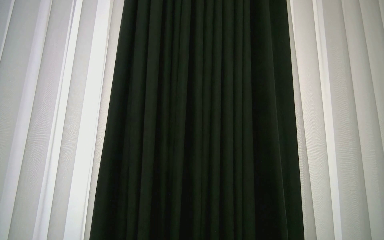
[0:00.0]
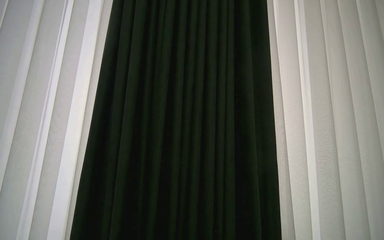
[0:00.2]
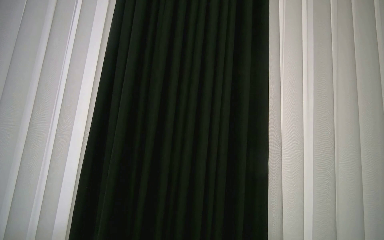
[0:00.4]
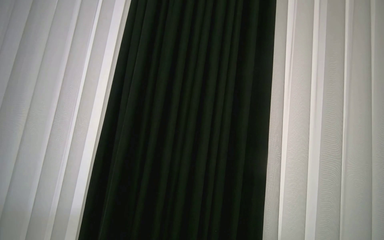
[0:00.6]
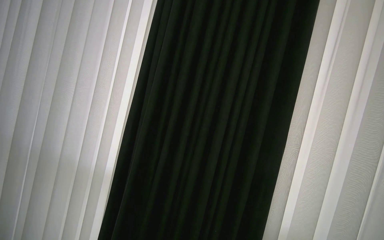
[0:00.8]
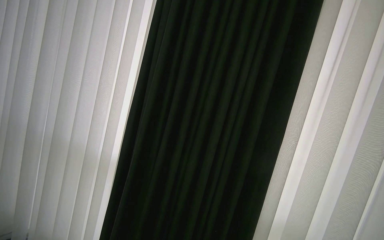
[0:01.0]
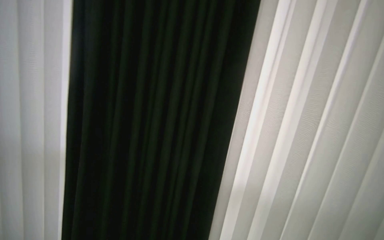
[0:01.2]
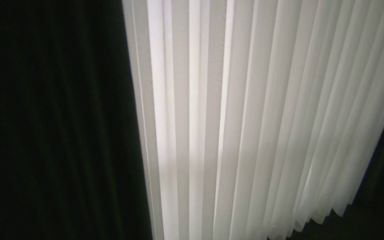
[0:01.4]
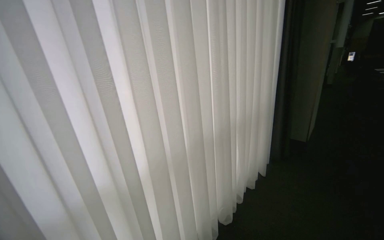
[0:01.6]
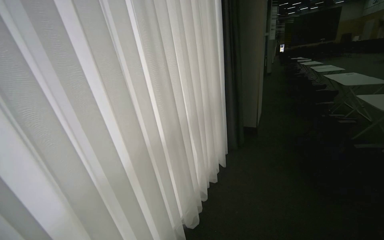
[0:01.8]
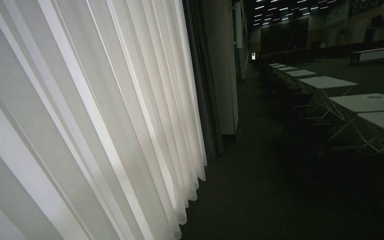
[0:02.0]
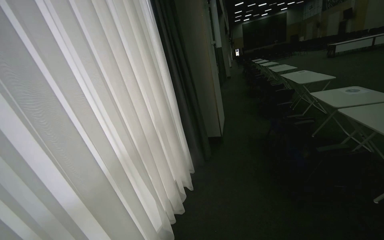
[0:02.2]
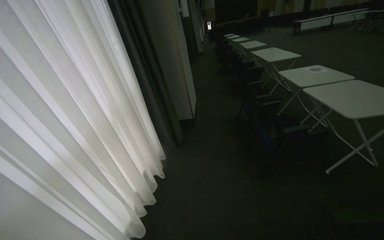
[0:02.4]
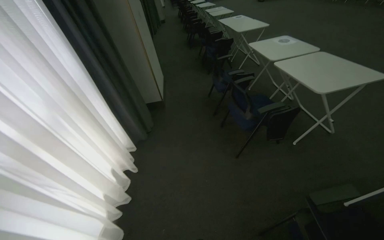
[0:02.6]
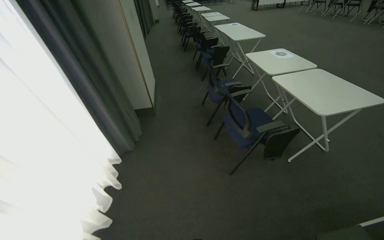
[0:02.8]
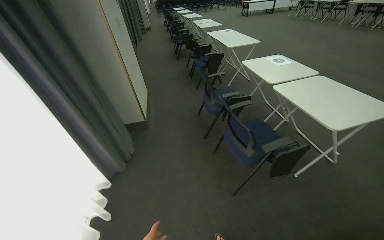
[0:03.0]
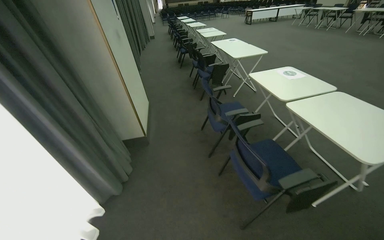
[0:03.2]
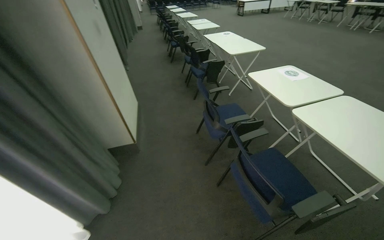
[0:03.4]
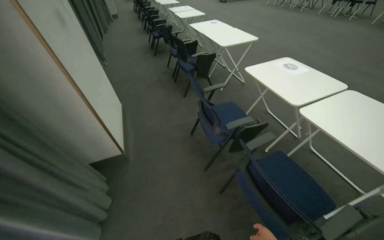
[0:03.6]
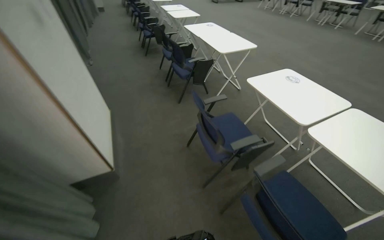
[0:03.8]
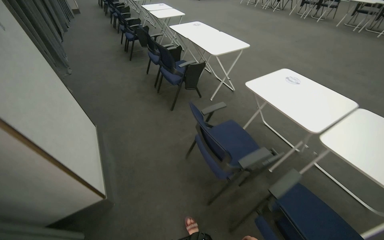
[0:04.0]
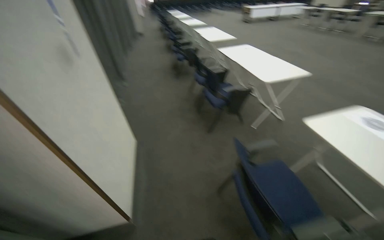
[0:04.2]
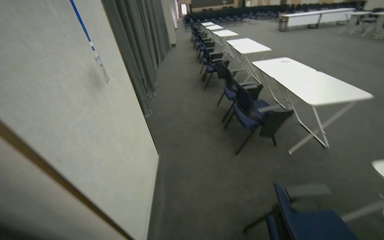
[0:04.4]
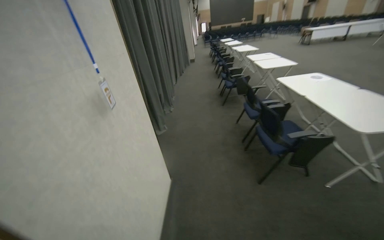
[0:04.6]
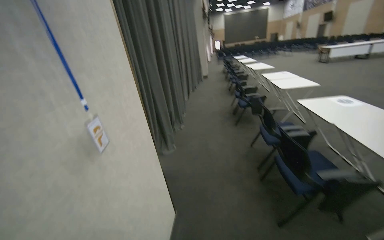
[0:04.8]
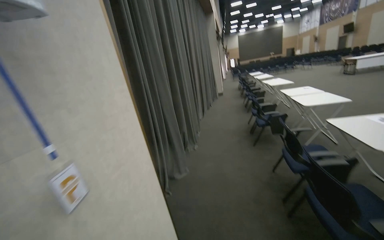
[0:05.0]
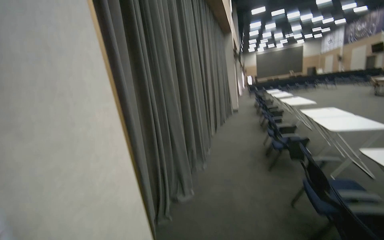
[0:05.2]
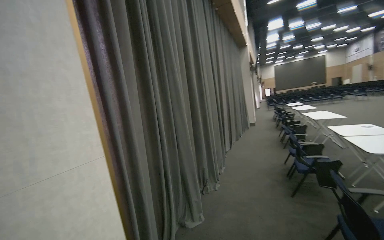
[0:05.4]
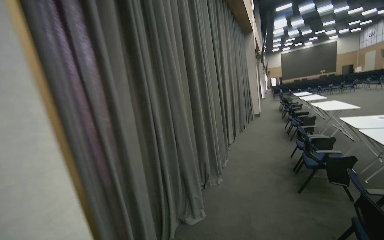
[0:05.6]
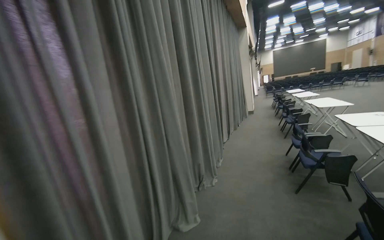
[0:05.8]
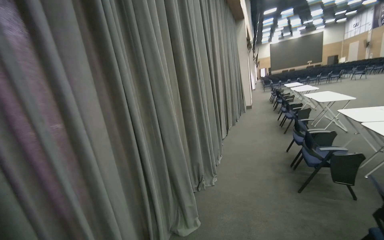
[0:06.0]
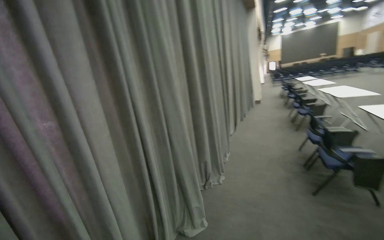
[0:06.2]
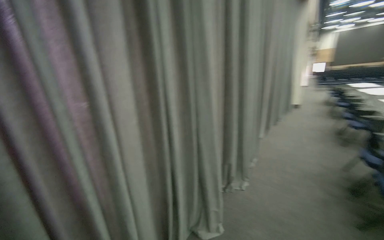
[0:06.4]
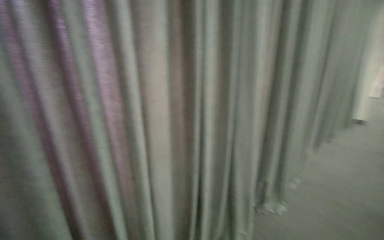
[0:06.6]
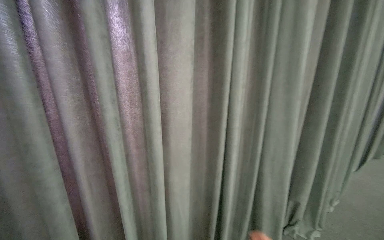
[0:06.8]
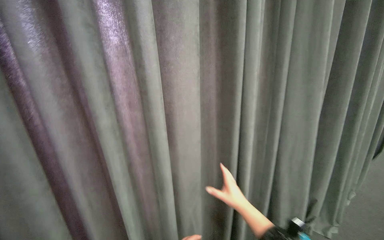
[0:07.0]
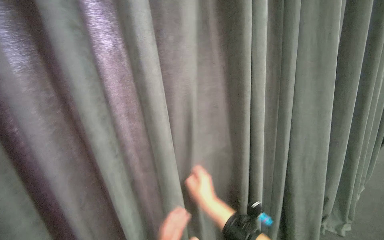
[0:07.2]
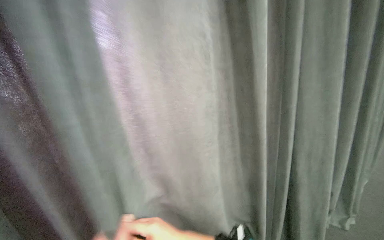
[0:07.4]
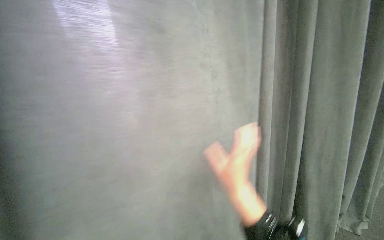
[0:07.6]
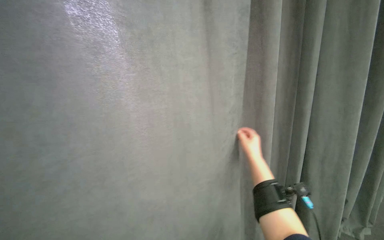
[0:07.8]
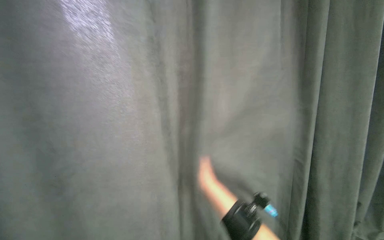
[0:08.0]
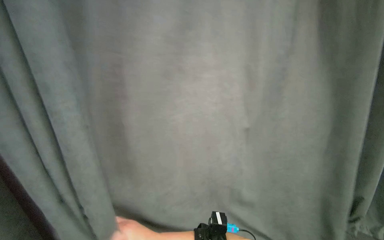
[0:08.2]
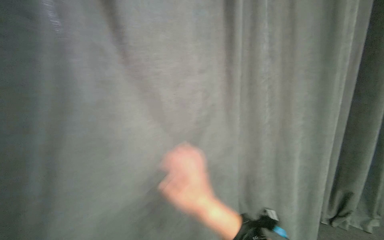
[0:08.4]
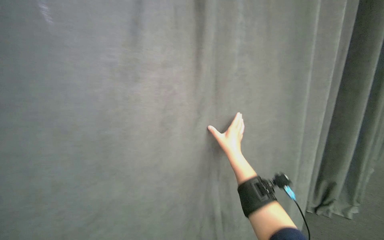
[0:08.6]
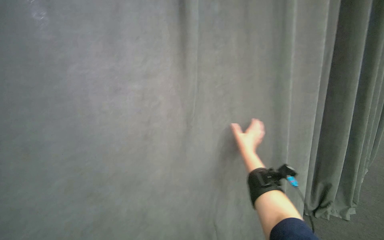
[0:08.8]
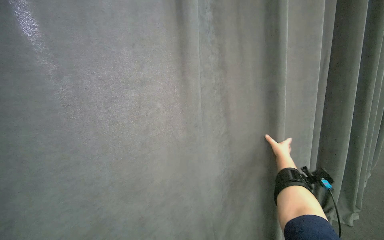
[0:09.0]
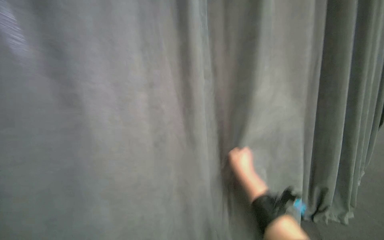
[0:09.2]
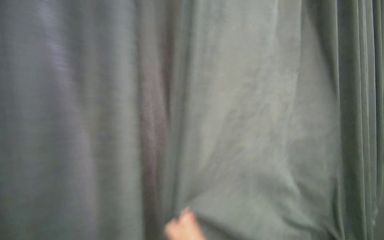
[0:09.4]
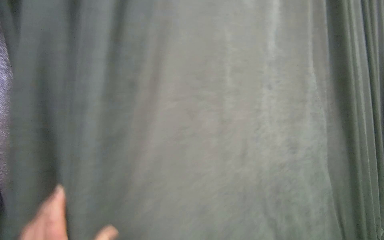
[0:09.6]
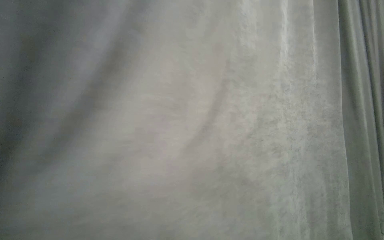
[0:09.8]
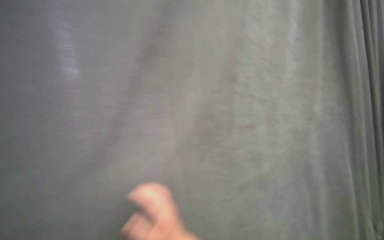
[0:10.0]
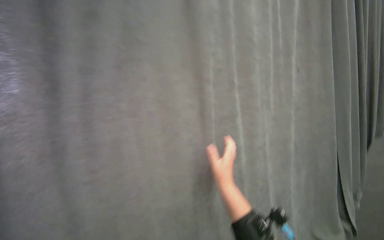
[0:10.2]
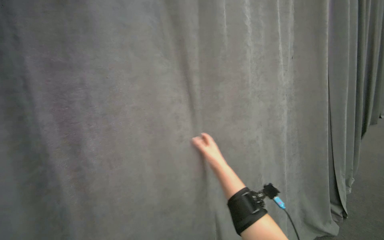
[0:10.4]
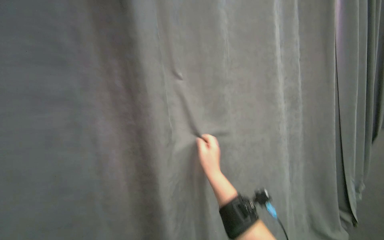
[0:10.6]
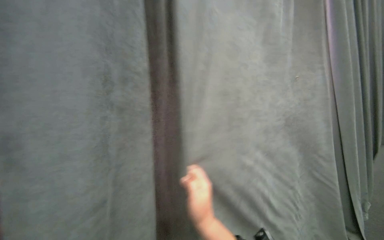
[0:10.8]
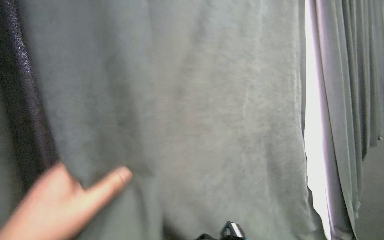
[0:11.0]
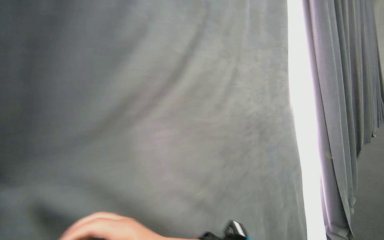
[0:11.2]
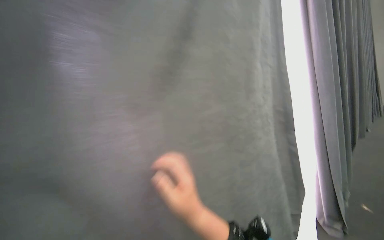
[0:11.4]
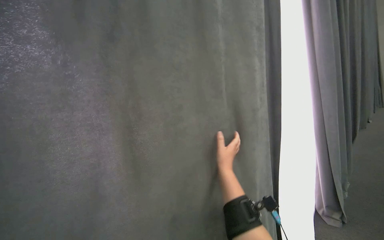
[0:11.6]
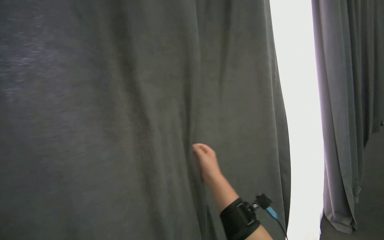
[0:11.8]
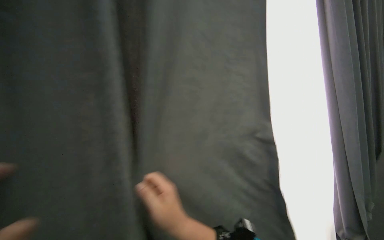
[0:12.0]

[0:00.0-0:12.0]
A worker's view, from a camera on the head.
Job: organizing items.
The whole recording: Pulling room curtains. The worker pulls and adjusts the grey and white curtains across the window.
0:00.0 to 0:01.6: The head rotates some 15 degrees to the right.
0:01.6 to 0:03.0: The wearer moves roughly 1.5 m. The head turns to the right by about 55 degrees. The view tips downward by approximately 10 degrees.
0:03.0 to 0:04.4: The camera is carried roughly 1.5 m.
0:04.4 to 0:06.0: The head travels about 1.5 m. The view swings approximately 25 degrees to the left. The camera pitches upward, by approximately 20 degrees.
0:06.0 to 0:07.6: The camera travels roughly 60 cm. The camera sweeps to the left, by about 35 degrees.

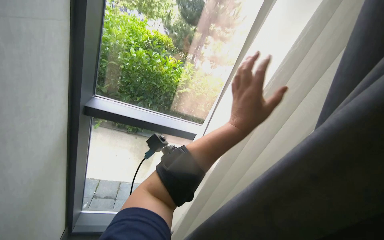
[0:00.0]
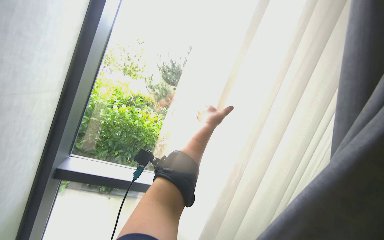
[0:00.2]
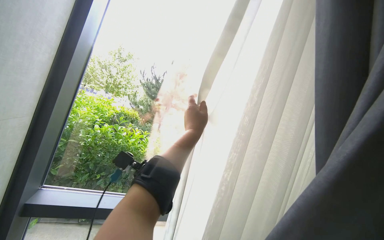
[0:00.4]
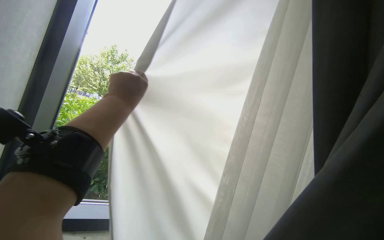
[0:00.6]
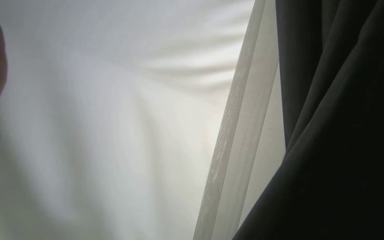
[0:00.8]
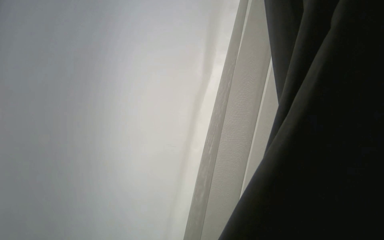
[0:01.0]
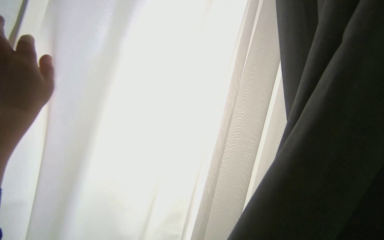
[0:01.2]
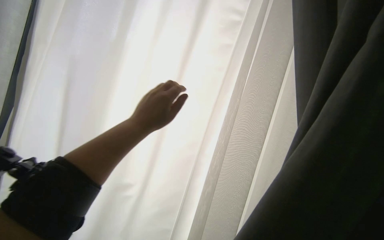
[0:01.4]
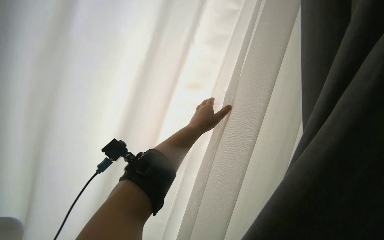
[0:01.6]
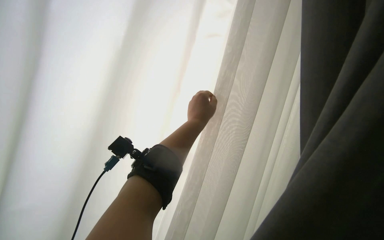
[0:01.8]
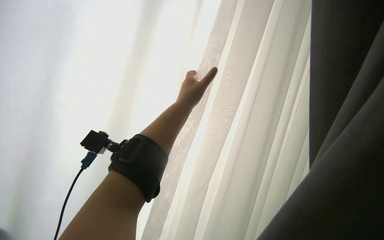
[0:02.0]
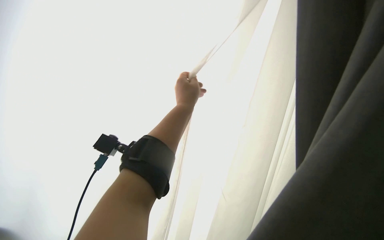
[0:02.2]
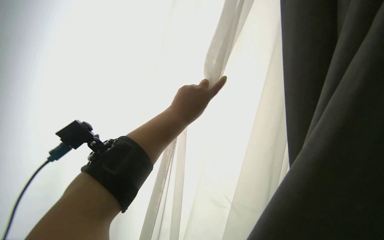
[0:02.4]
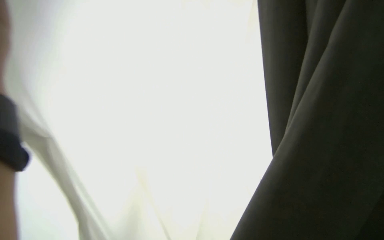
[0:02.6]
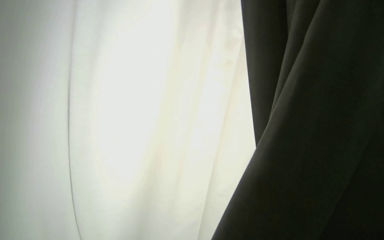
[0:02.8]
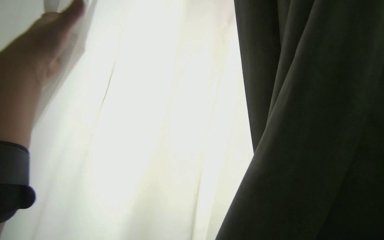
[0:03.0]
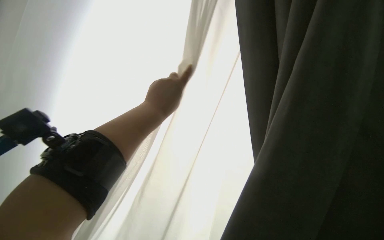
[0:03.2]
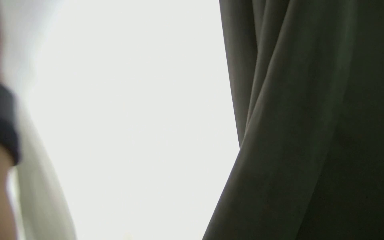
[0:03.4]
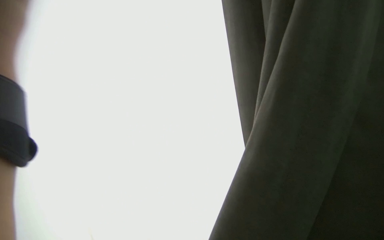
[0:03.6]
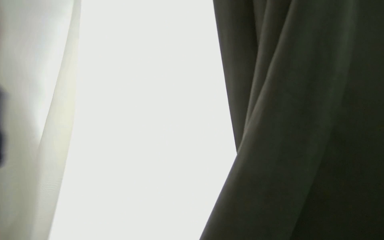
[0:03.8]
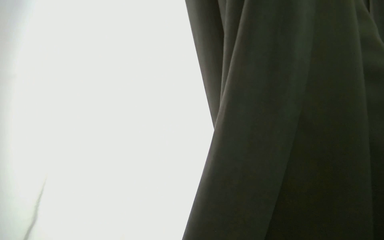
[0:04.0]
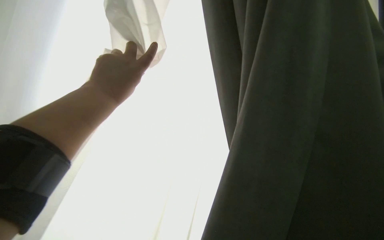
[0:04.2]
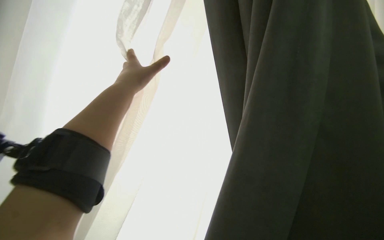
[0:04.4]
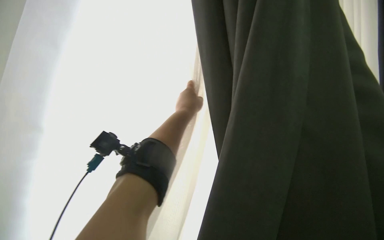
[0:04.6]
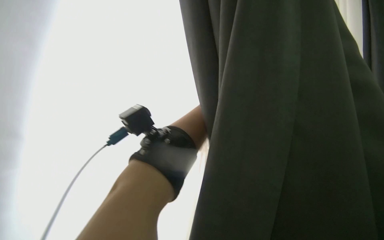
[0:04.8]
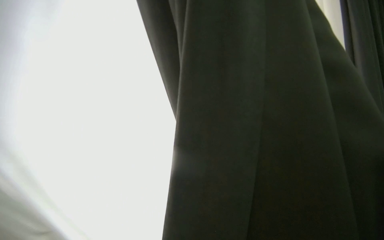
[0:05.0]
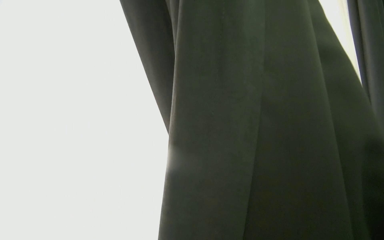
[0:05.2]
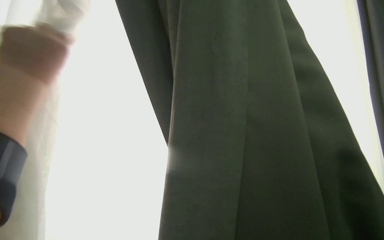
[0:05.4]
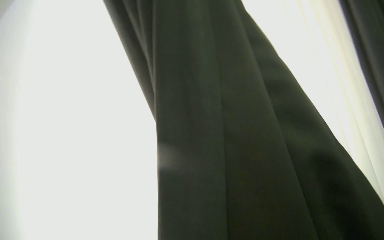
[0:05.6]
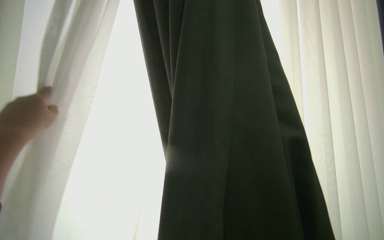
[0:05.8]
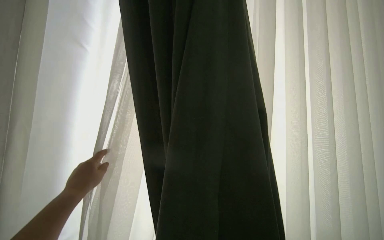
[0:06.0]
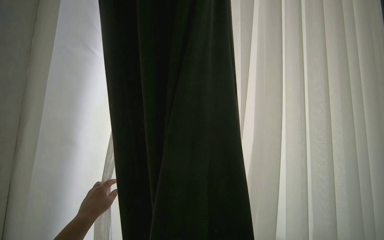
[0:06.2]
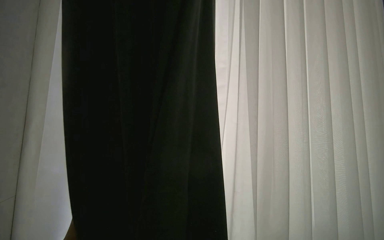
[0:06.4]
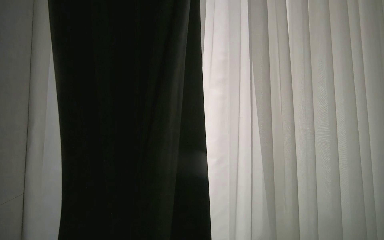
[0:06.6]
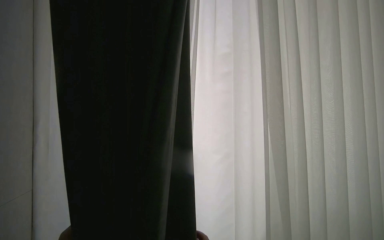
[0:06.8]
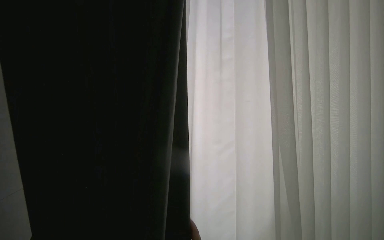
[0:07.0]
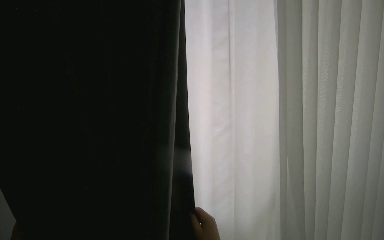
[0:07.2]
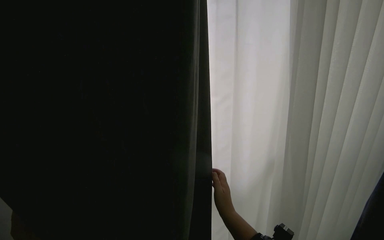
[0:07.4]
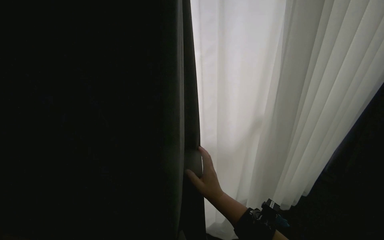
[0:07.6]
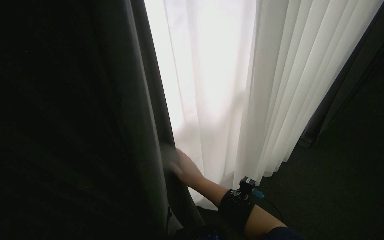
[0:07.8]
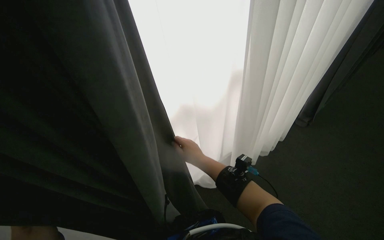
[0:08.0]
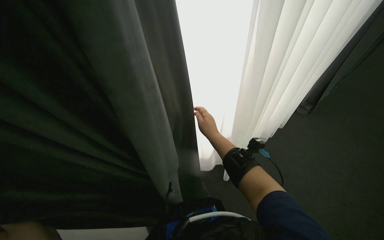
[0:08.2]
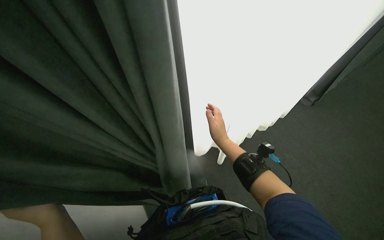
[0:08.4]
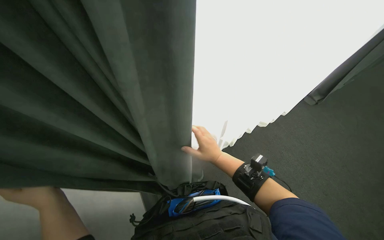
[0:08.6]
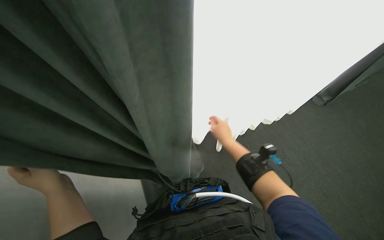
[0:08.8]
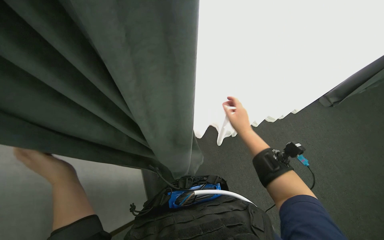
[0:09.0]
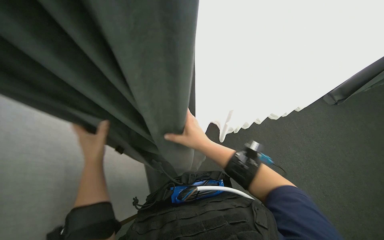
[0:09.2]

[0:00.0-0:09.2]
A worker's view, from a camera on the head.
Job: organizing items.
The whole recording: Pulling room curtains. The worker pulls and adjusts the grey and white curtains across the window.
0:00.0 to 0:01.6: The view pans to the right by about 15 degrees. The view tips upward by approximately 25 degrees.
0:07.6 to 0:09.2: The view tilts roughly 20 degrees downward. The right hand moves up and down the picture over about 20 cm, changing direction 2 times.
